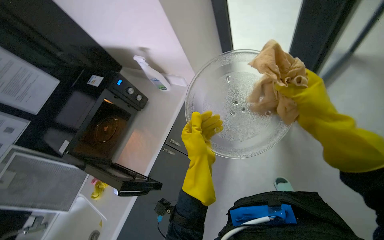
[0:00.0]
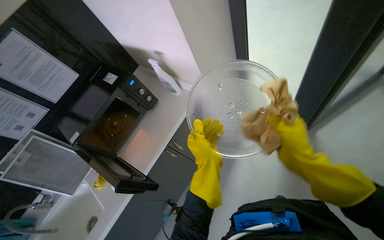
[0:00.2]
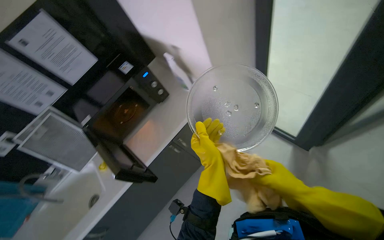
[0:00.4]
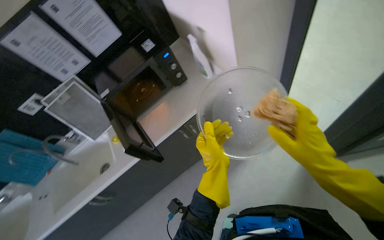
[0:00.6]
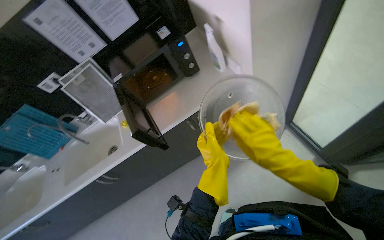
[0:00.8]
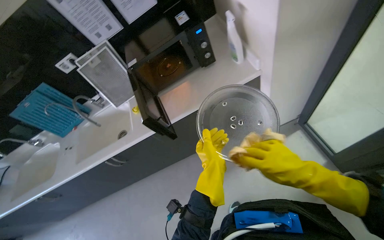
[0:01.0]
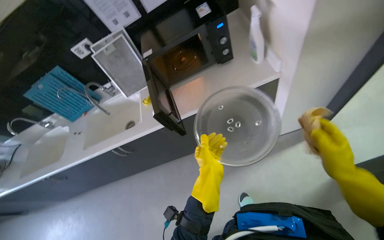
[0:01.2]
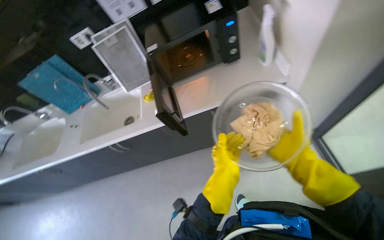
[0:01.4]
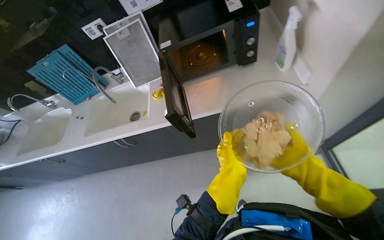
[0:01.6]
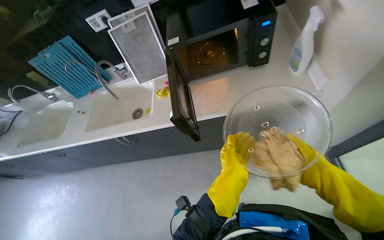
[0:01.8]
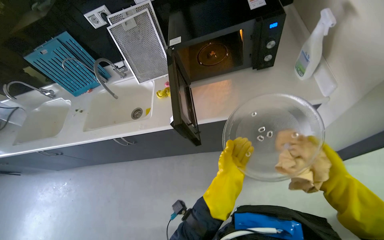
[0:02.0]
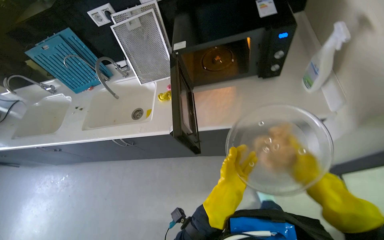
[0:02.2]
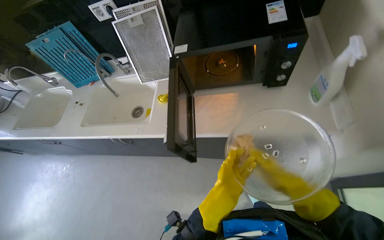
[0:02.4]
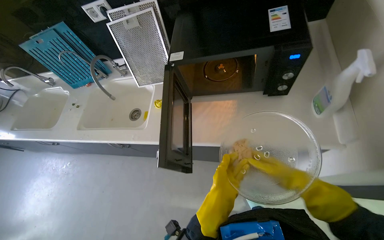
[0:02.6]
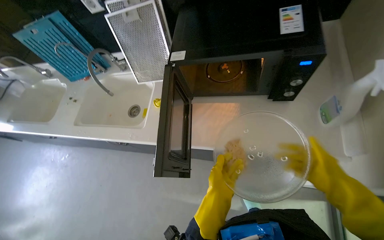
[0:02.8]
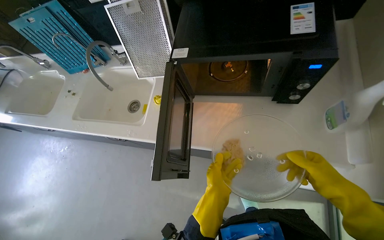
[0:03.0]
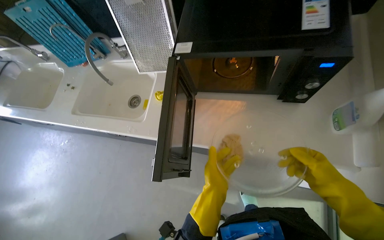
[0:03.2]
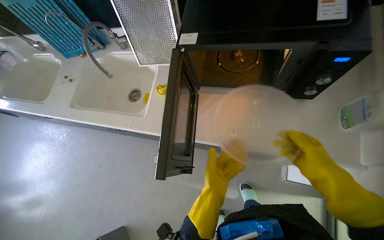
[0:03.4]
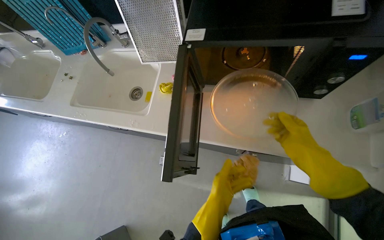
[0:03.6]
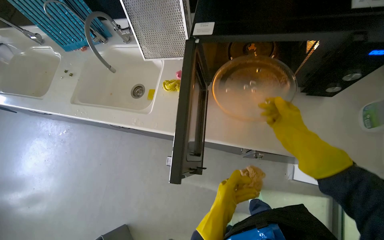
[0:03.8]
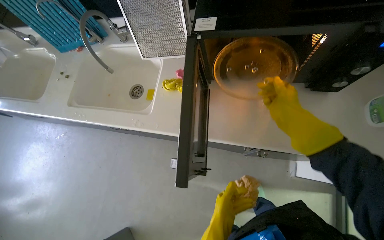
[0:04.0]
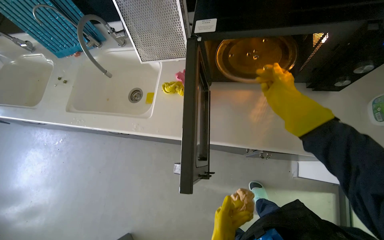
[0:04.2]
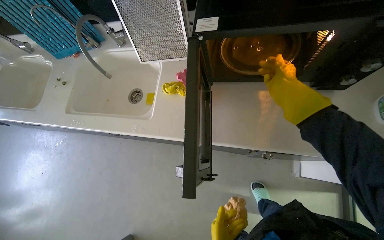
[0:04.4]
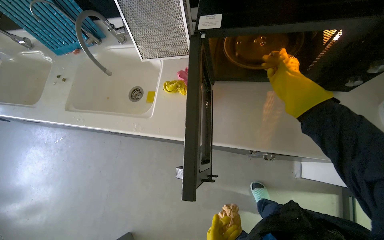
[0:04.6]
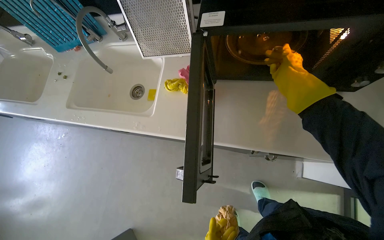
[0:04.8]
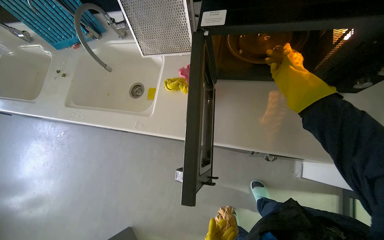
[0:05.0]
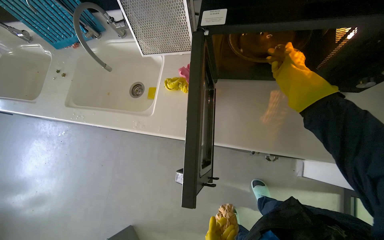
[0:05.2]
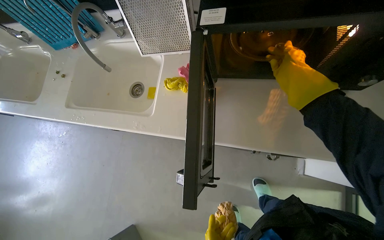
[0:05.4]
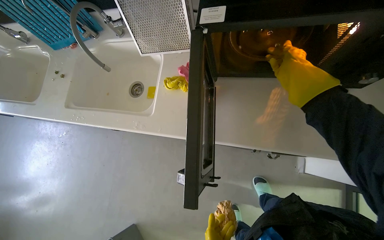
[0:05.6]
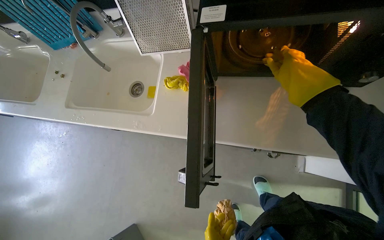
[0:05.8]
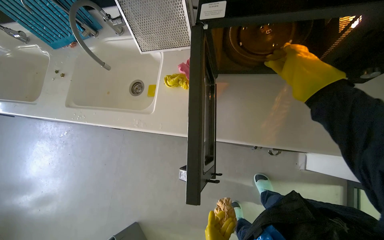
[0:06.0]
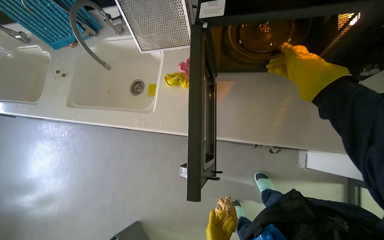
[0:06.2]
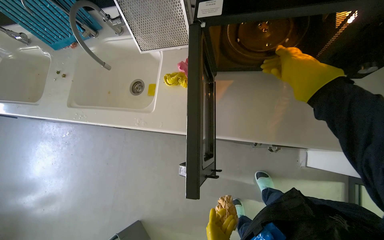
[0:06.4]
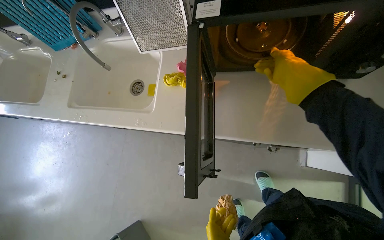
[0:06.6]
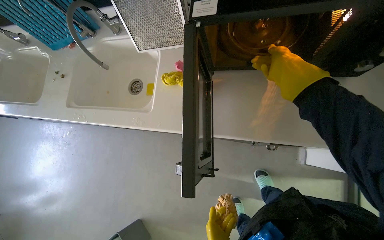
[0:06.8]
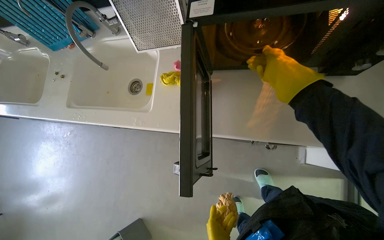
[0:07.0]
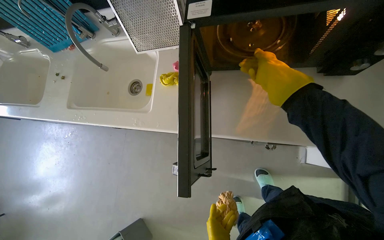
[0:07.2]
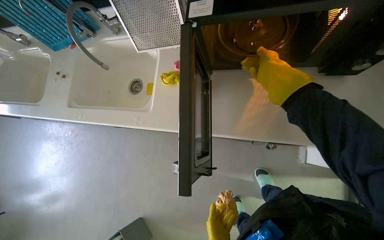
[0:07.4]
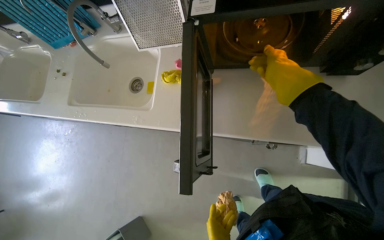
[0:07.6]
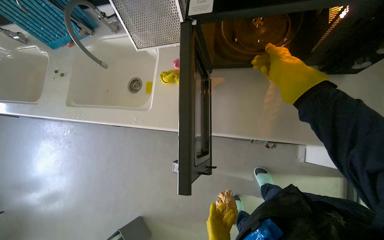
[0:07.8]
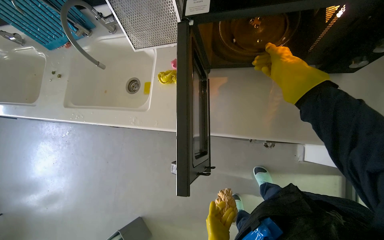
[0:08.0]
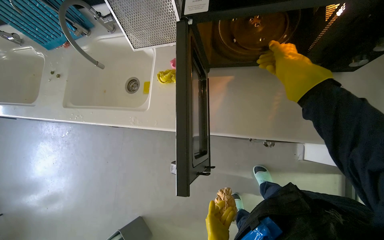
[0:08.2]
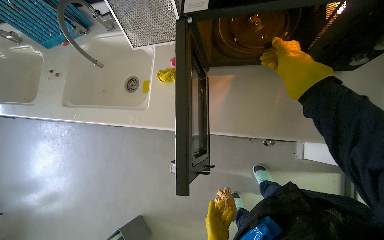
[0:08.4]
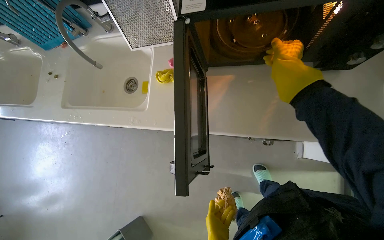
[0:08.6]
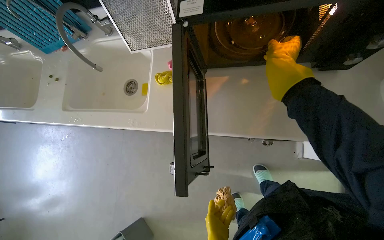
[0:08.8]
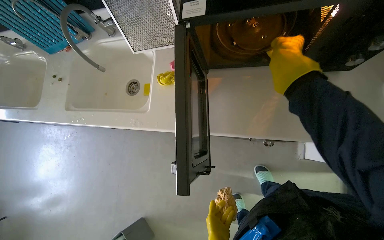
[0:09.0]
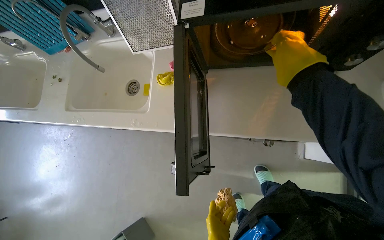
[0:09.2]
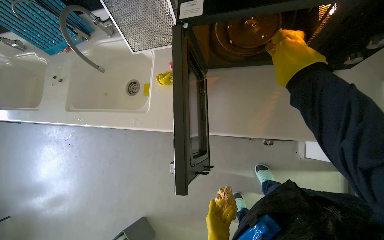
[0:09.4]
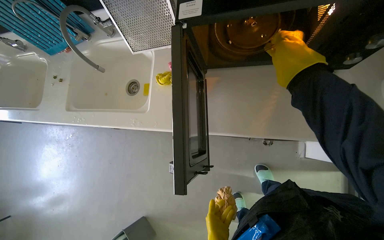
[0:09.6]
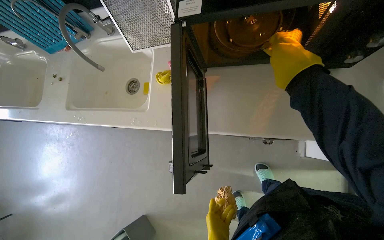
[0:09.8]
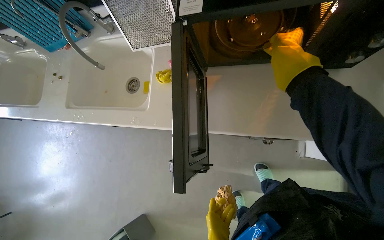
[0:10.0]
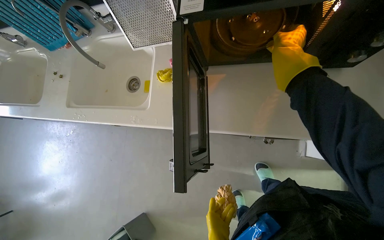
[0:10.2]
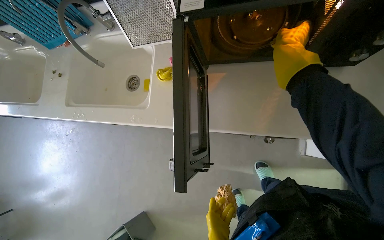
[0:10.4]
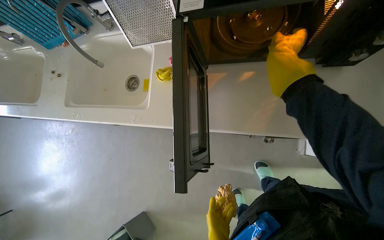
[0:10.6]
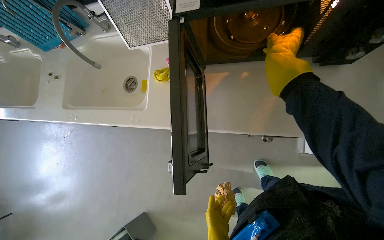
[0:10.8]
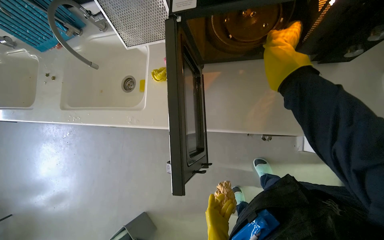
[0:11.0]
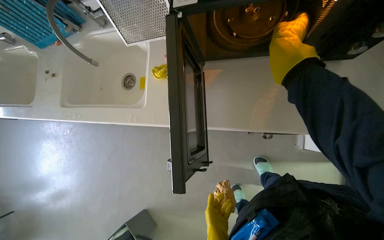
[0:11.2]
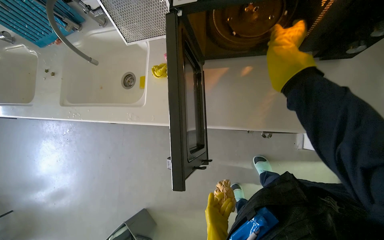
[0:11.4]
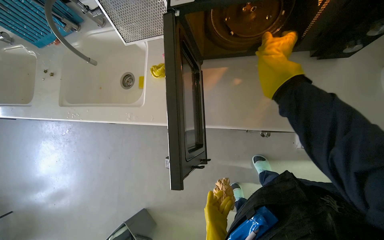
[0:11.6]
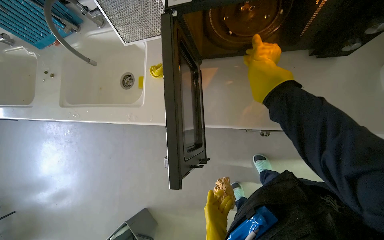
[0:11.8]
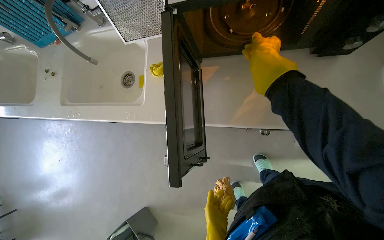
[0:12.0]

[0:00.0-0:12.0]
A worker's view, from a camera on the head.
Job: cleaning kitchen.
The whole recording: Cleaning kitchen sinks and microwave. The worker disassembles microwave parts, sprays the microwave and sinks, and scrubs the sinks.
0:00.0 to 0:01.6: The head turns to the left by roughly 55 degrees. The wearer looks roughly 20 degrees further downward.
0:01.6 to 0:03.0: The view tips downward by roughly 10 degrees. The right hand goes approximately 10 cm to the right.
0:03.0 to 0:04.4: The right hand shifts some 35 cm up the picture, farther from the camera and to the left.

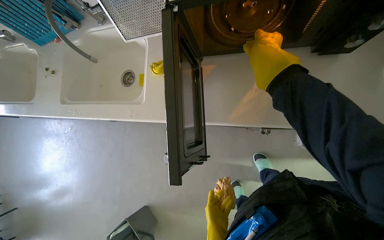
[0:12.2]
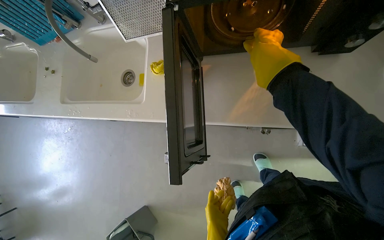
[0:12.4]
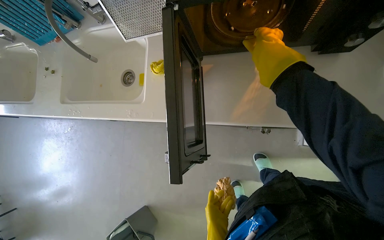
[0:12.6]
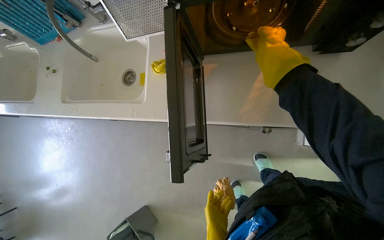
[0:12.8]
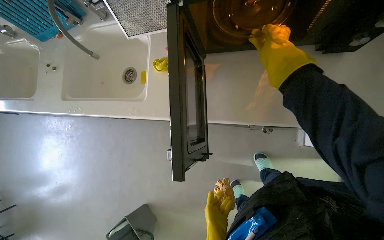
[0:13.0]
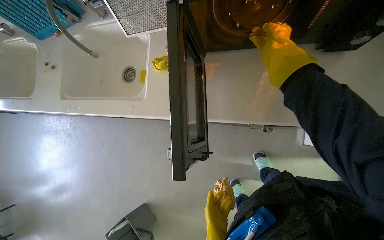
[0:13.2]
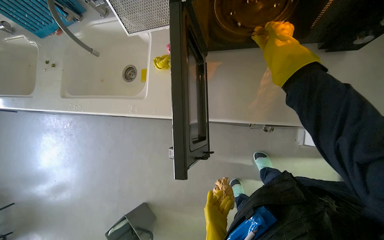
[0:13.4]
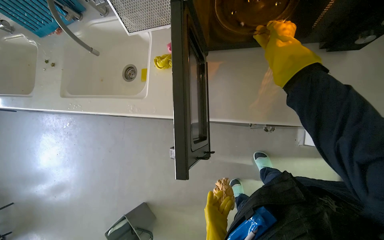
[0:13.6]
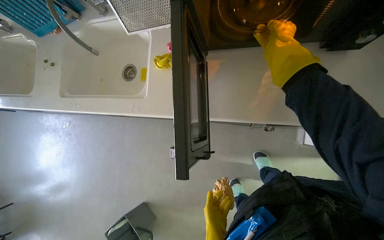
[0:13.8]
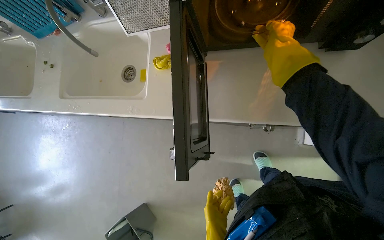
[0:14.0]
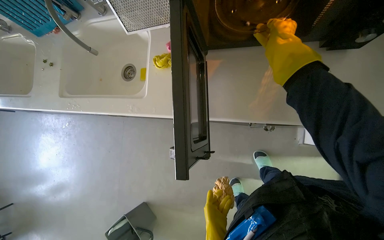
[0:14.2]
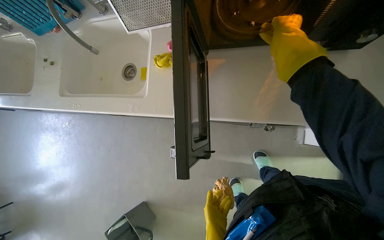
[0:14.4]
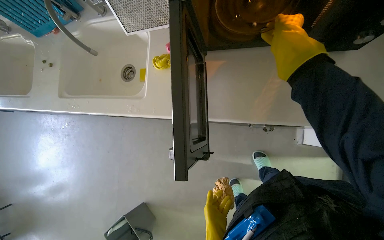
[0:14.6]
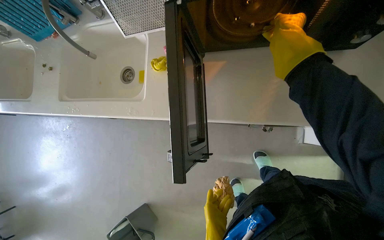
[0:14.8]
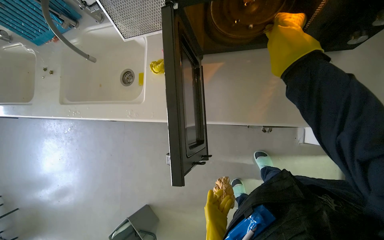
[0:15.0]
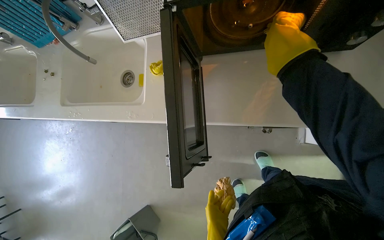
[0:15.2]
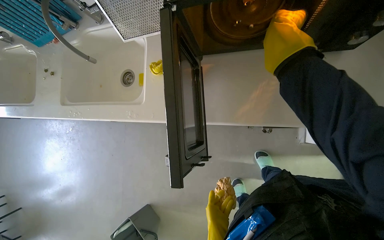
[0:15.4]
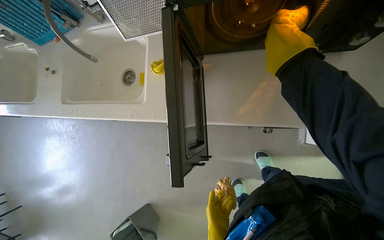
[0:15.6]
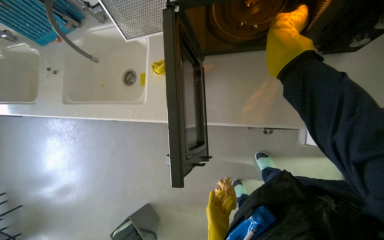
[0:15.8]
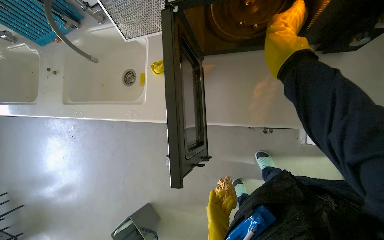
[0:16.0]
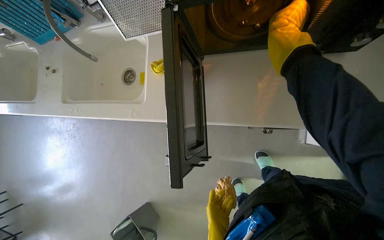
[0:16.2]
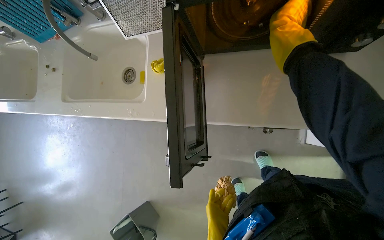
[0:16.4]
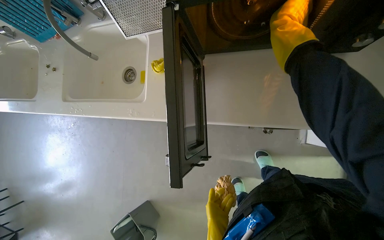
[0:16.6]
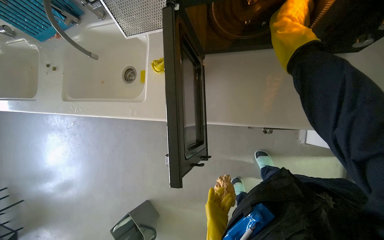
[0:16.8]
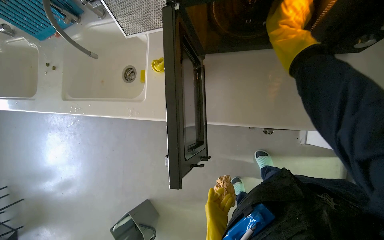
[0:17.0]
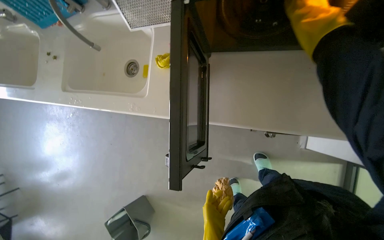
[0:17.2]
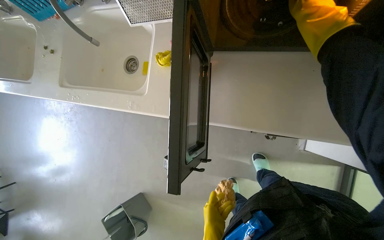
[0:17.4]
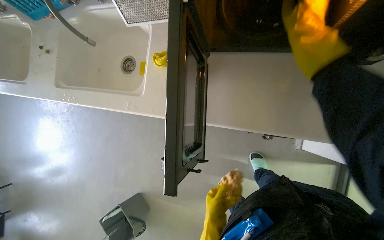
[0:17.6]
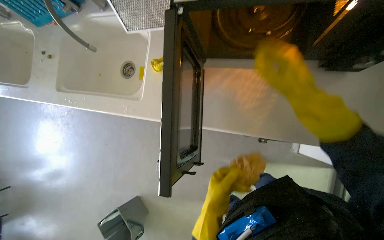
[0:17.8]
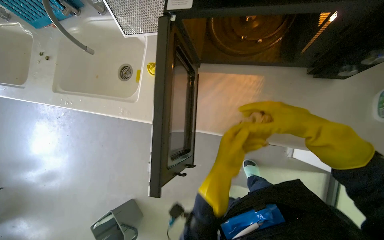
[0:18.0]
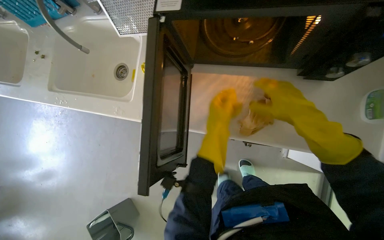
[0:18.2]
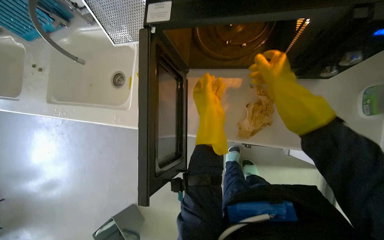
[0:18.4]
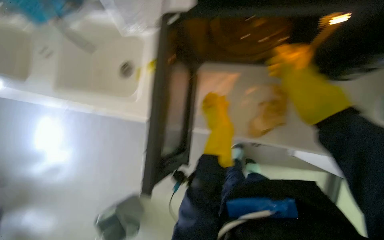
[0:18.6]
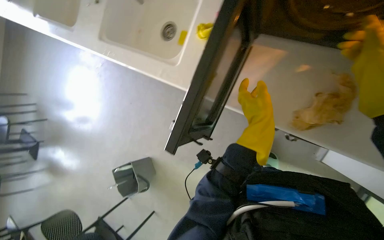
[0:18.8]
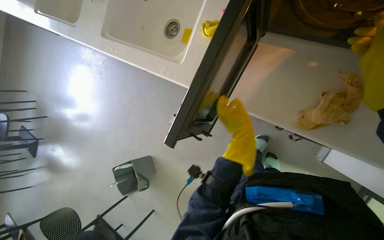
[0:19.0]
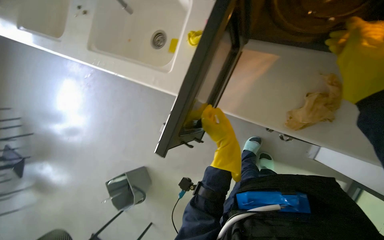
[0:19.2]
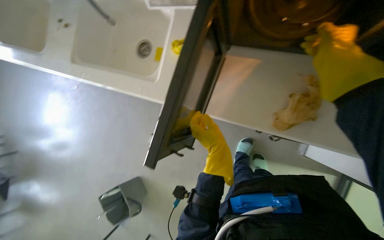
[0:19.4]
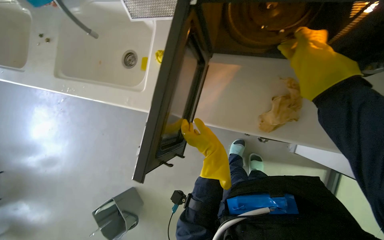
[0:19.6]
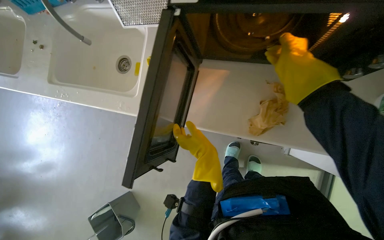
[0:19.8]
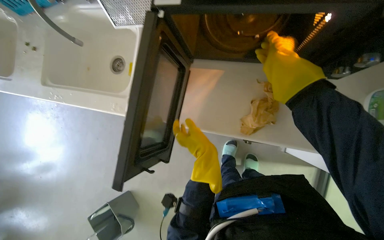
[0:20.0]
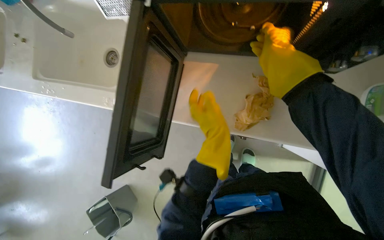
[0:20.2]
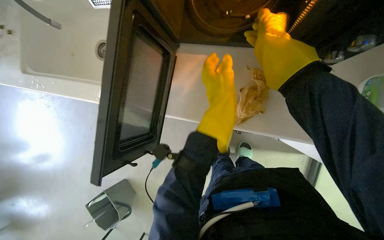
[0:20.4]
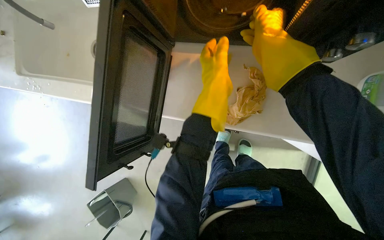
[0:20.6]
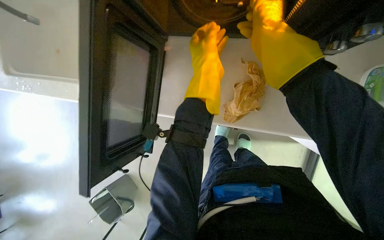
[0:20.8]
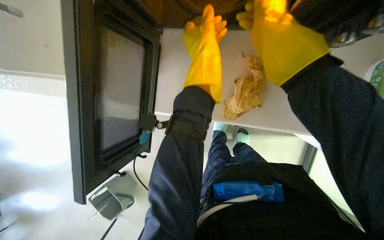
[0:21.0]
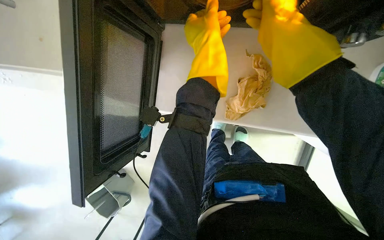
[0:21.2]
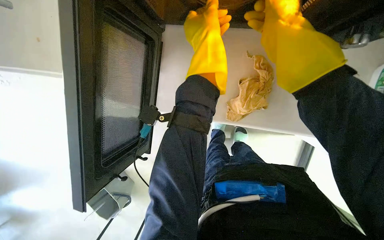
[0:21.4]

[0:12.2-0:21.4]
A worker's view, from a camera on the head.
Job: cleaning kitchen.
The whole recording: Cleaning kitchen sinks and microwave. The worker disassembles microwave parts, sprays the microwave and sinks, and scrubs the sinks.
0:13.8 to 0:15.2: The right hand shifts about 20 cm up the picture and to the right.
0:18.4 to 0:19.8: The left hand moves down the picture, about 15 cm.
0:19.8 to 0:21.4: The camera pitches downward, by about 15 degrees. The left hand shifts roughly 30 cm up the picture.
